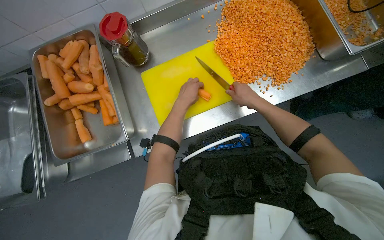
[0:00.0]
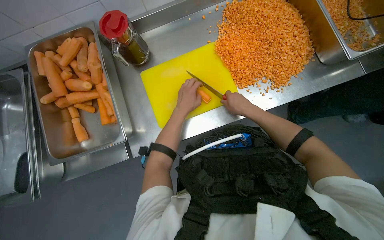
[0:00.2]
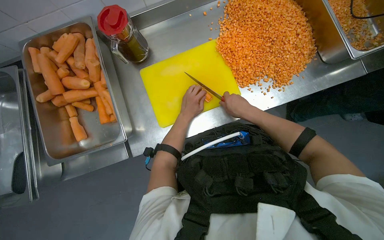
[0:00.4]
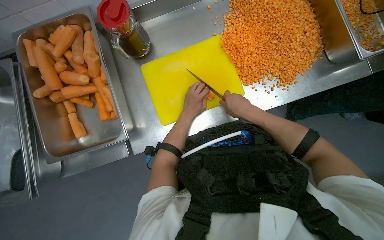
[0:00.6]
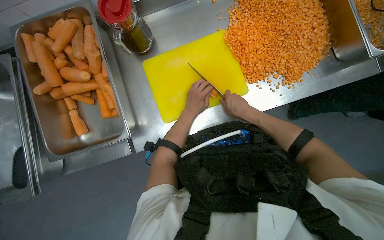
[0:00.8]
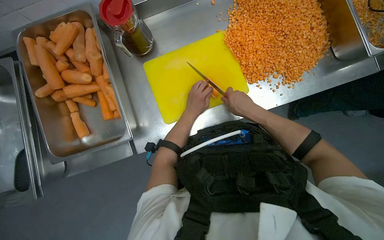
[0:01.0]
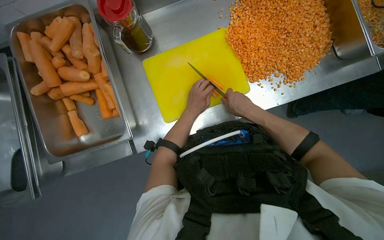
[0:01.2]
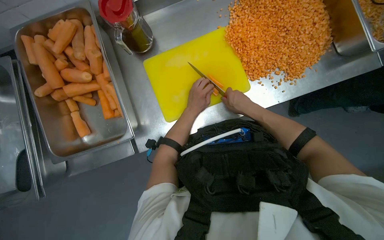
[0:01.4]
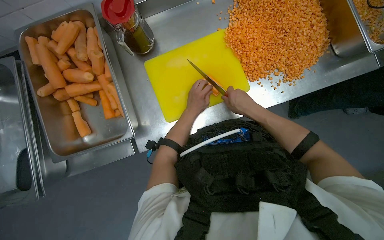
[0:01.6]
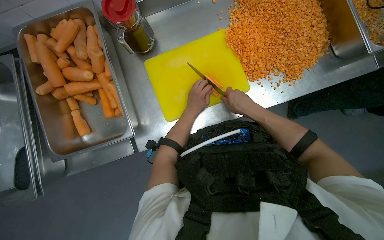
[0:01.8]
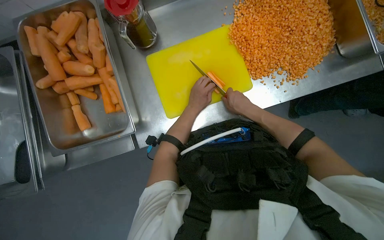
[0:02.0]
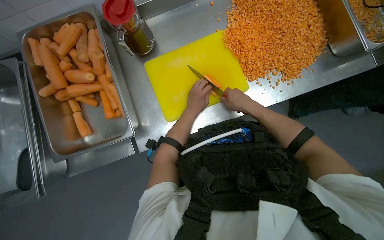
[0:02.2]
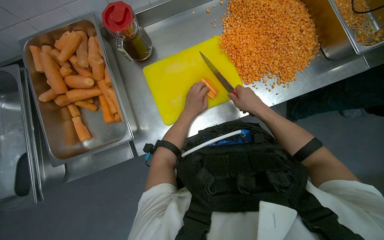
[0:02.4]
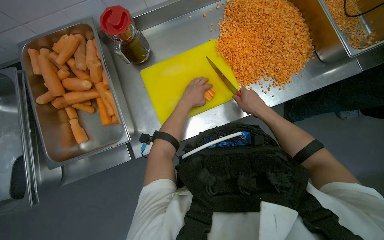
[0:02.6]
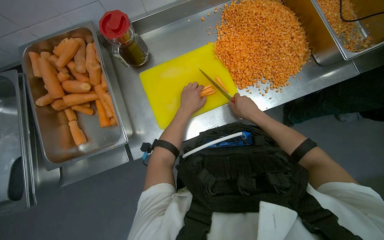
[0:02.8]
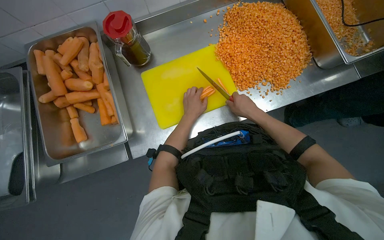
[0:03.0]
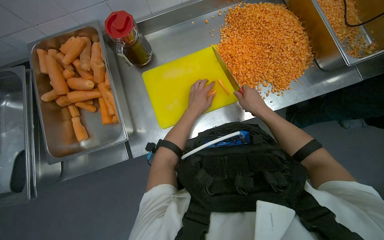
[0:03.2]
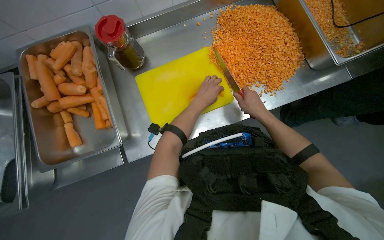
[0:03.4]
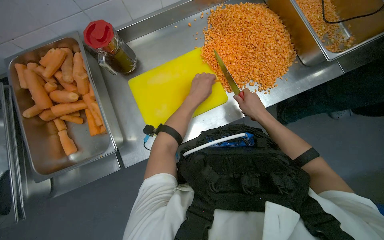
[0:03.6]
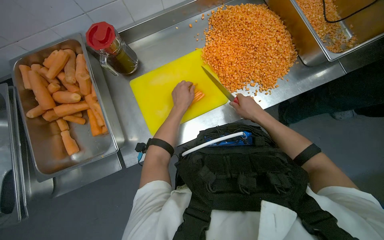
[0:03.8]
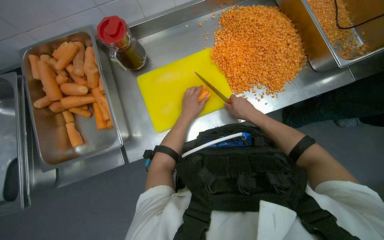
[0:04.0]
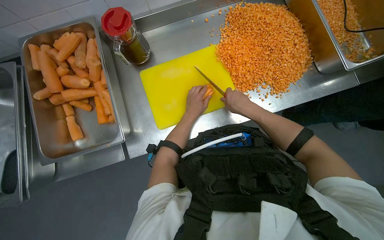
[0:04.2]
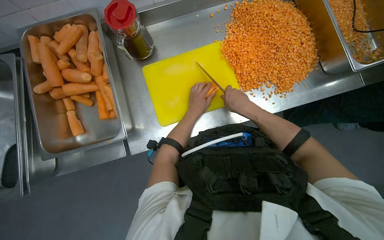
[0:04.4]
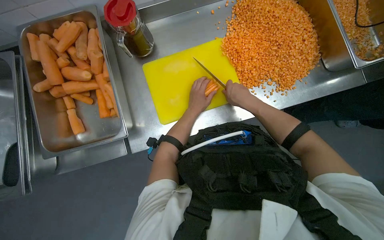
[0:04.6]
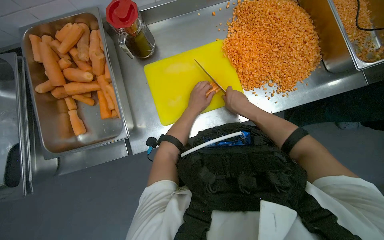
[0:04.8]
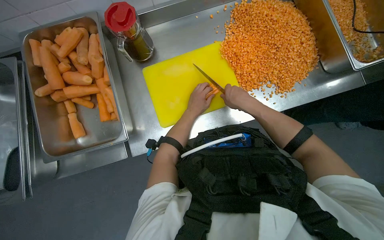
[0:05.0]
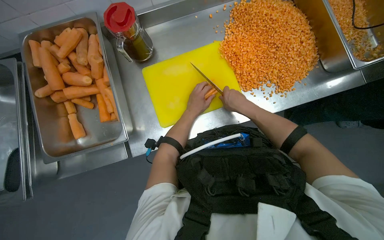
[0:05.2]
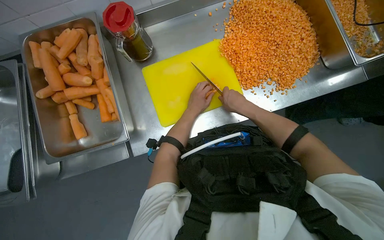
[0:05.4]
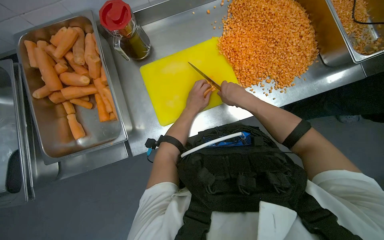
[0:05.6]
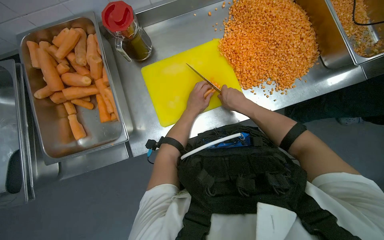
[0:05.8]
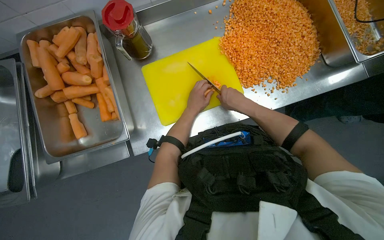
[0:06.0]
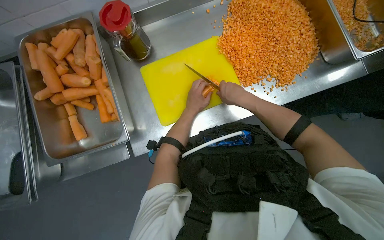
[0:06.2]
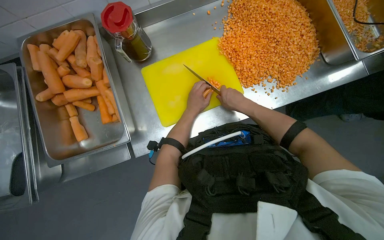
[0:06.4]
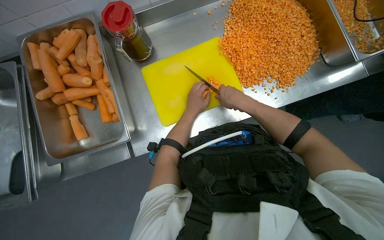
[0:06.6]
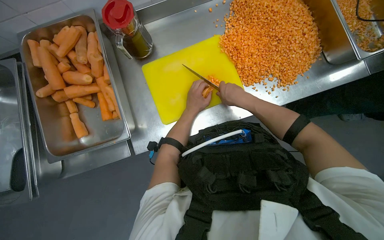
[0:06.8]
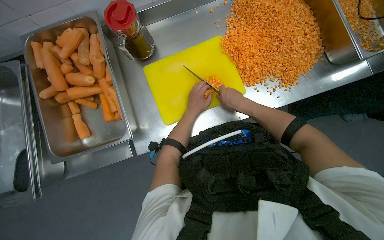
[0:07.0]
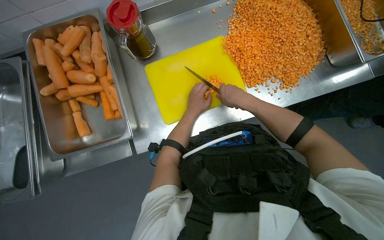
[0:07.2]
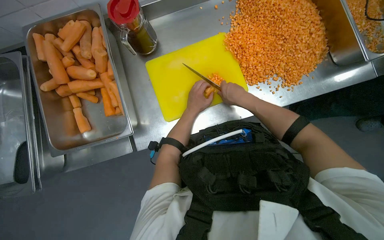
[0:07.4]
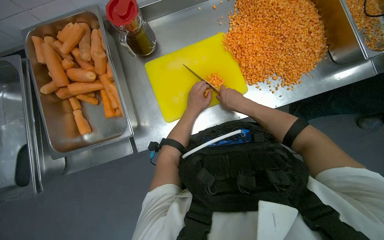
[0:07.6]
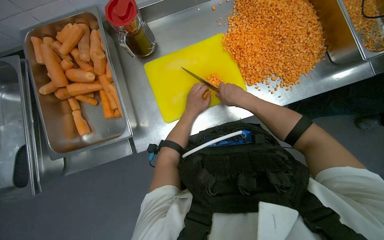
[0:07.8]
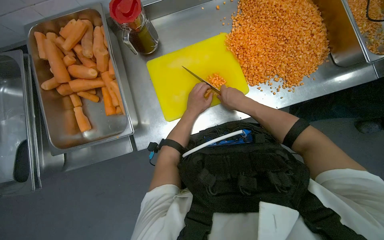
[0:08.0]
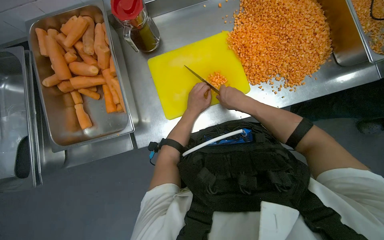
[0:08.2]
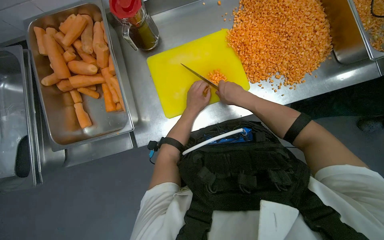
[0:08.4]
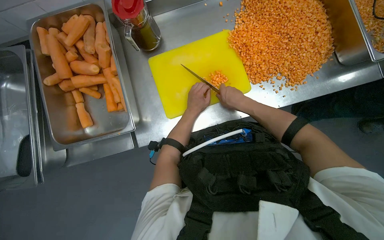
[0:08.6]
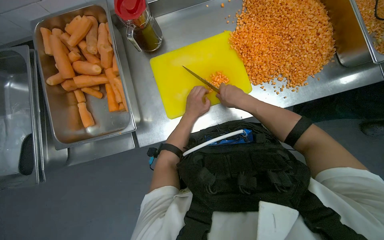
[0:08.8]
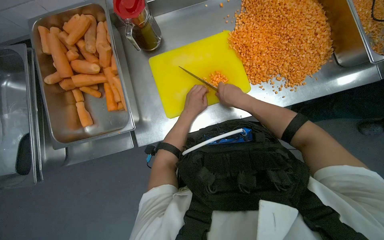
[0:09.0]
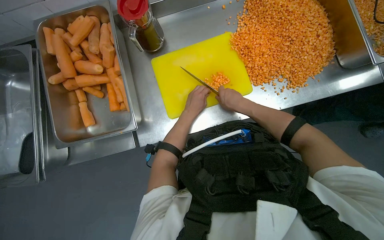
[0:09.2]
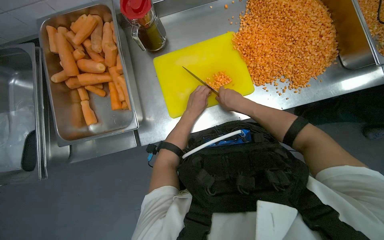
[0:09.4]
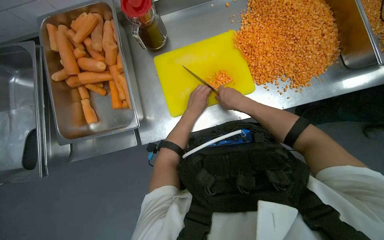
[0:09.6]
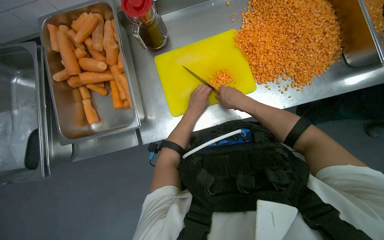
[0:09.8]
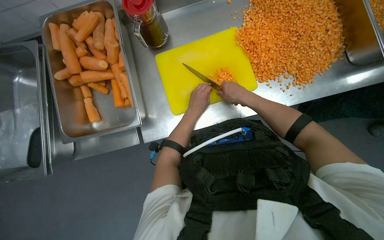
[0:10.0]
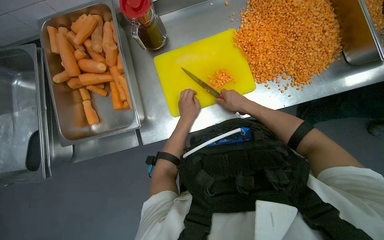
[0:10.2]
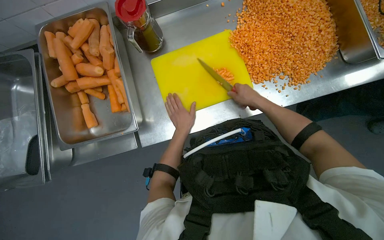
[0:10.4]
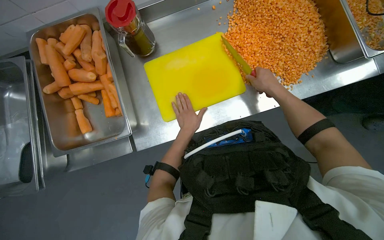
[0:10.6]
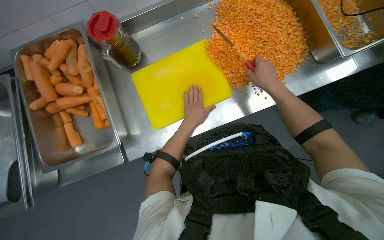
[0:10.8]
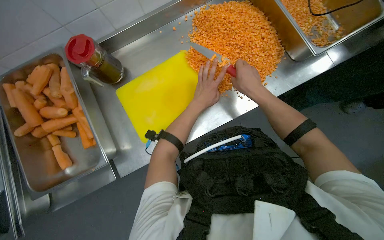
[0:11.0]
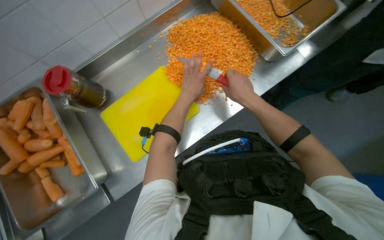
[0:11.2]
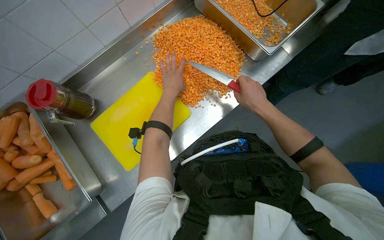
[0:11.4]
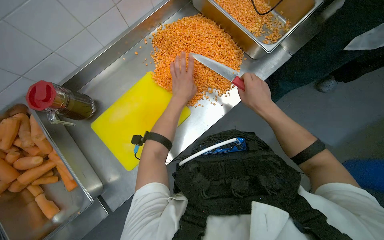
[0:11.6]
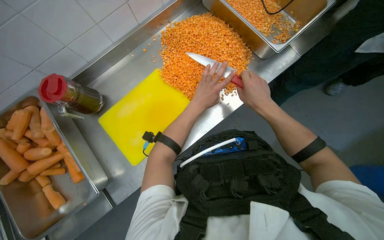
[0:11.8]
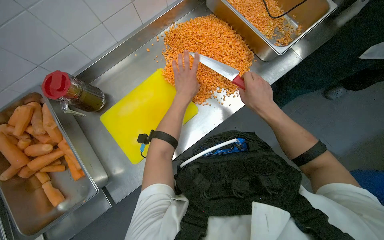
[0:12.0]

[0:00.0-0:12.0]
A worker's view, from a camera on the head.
Job: preparing food.
The whole recording: Dicing carrots on cutting board. The worker dices carrots on a yellow cutting board and scrapes them into a metal tray.
0:00.0 to 0:01.6: The hands work in one place, with small movements.
0:01.6 to 0:03.0: The hands stay close to where they were, moving slightly.
0:04.4 to 0:09.0: The hands work in one place, with small movements.
0:09.0 to 0:10.4: The hands are busy where they are.
0:10.4 to 0:12.0: The left hand goes roughly 30 cm up the picture.

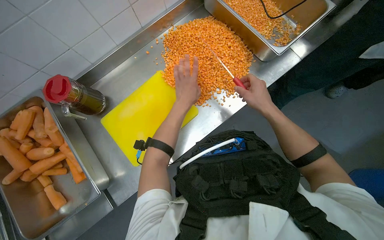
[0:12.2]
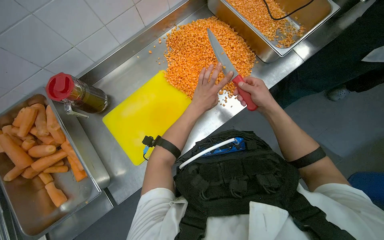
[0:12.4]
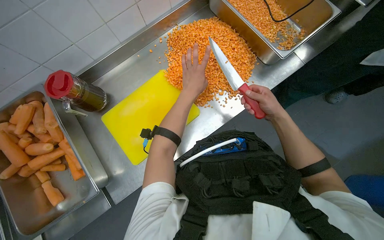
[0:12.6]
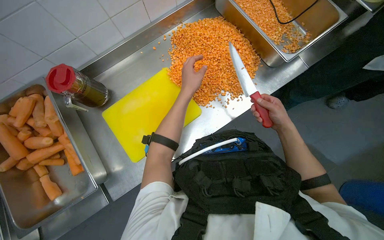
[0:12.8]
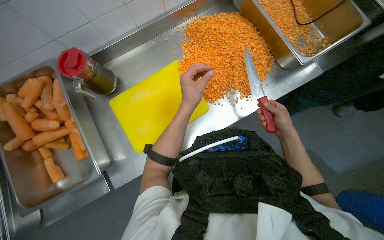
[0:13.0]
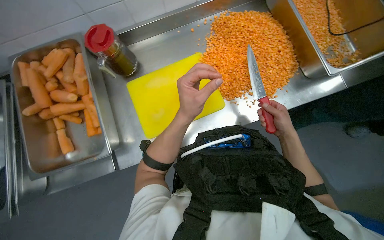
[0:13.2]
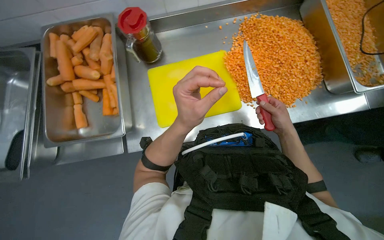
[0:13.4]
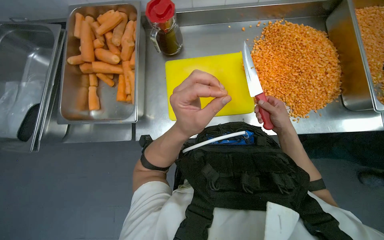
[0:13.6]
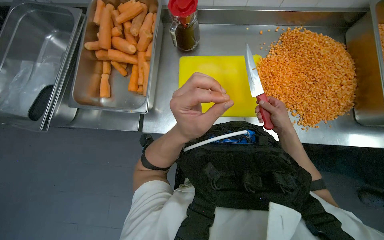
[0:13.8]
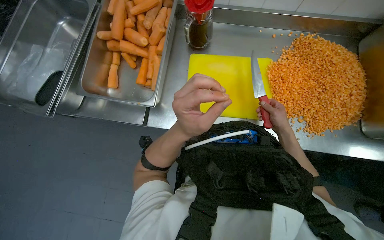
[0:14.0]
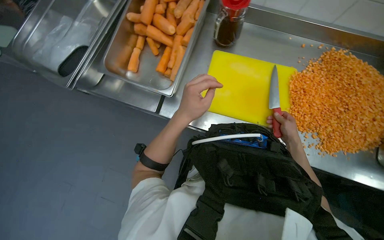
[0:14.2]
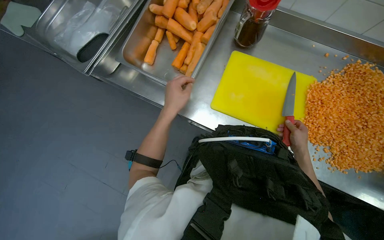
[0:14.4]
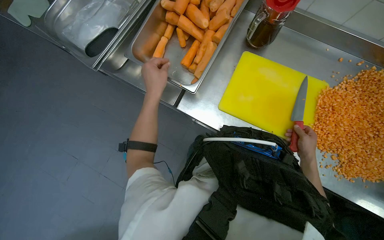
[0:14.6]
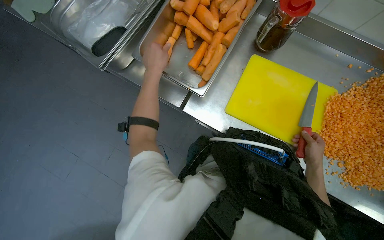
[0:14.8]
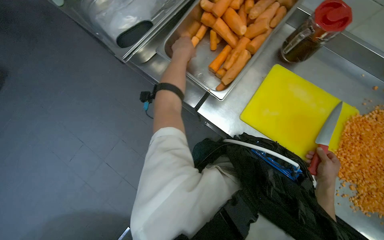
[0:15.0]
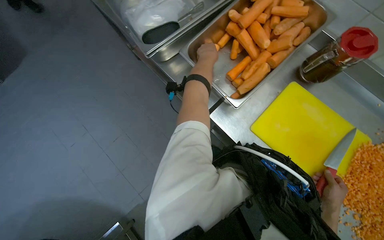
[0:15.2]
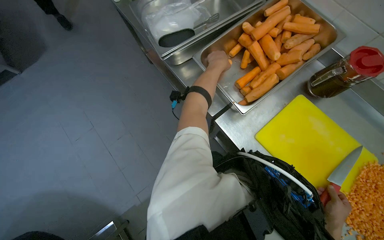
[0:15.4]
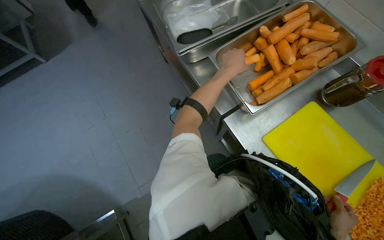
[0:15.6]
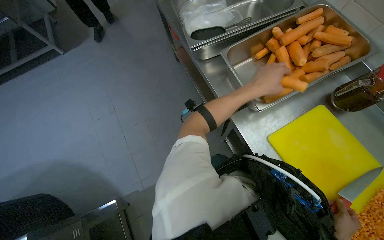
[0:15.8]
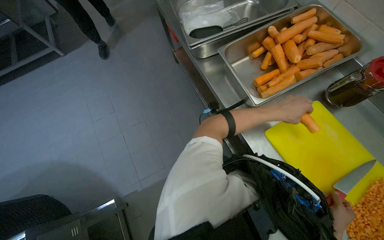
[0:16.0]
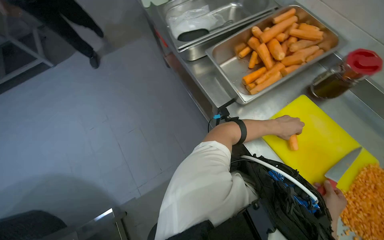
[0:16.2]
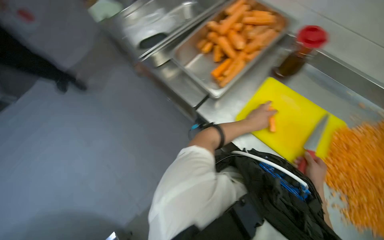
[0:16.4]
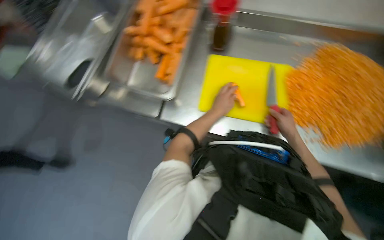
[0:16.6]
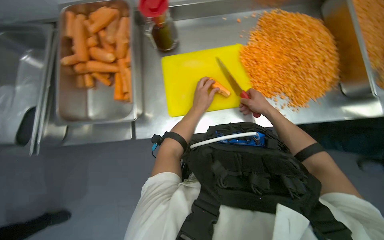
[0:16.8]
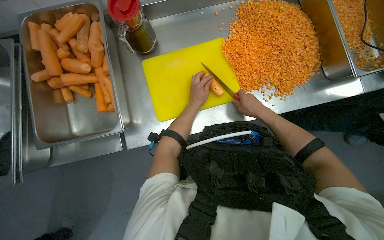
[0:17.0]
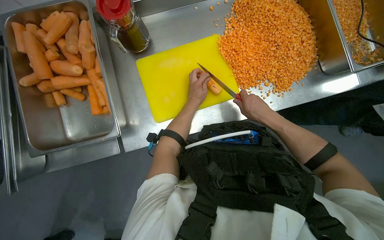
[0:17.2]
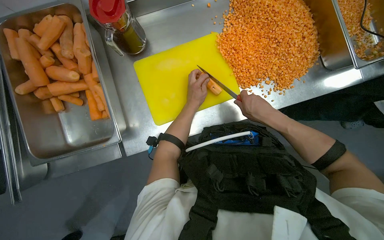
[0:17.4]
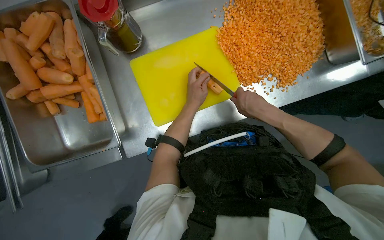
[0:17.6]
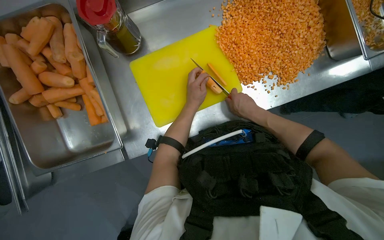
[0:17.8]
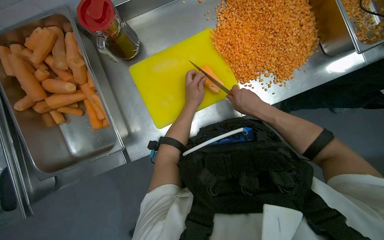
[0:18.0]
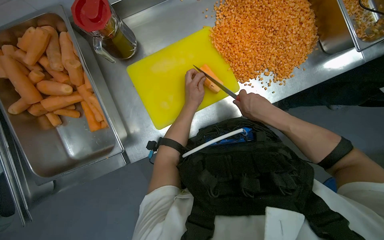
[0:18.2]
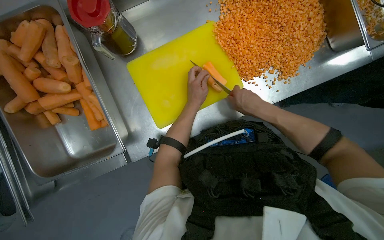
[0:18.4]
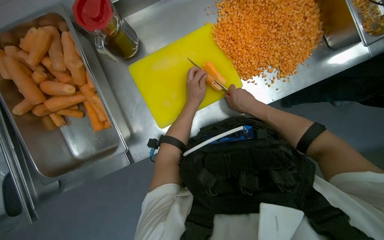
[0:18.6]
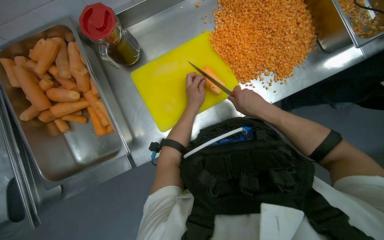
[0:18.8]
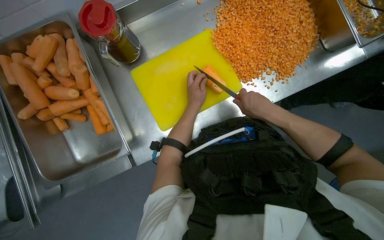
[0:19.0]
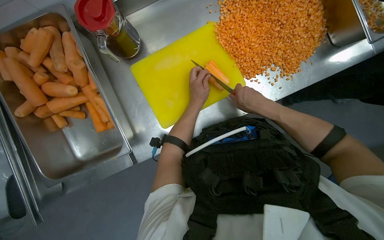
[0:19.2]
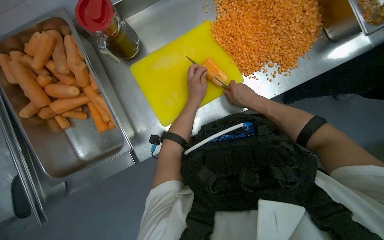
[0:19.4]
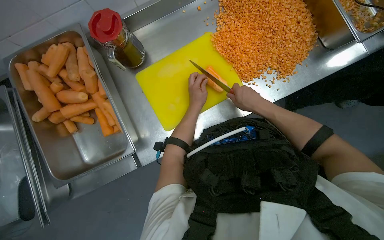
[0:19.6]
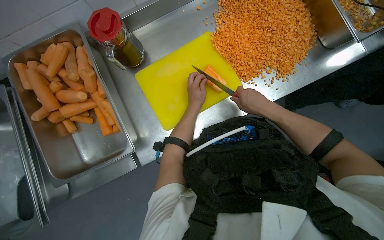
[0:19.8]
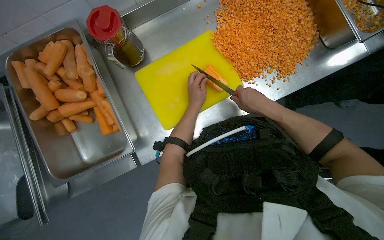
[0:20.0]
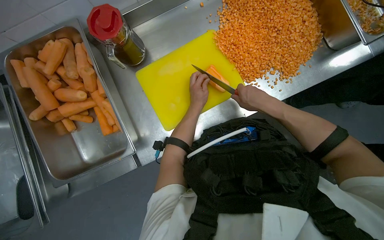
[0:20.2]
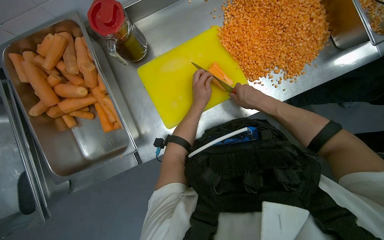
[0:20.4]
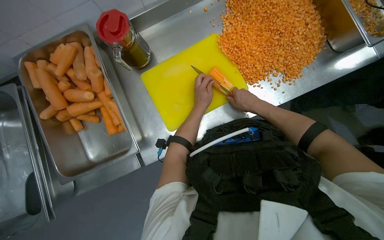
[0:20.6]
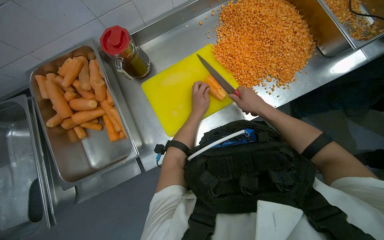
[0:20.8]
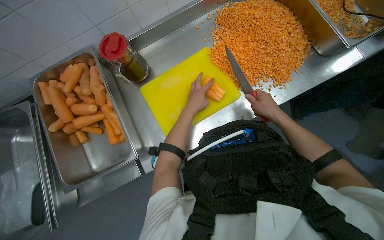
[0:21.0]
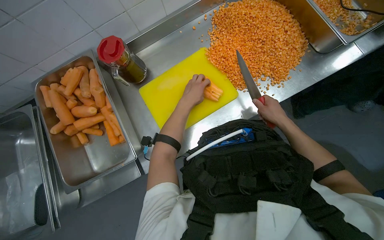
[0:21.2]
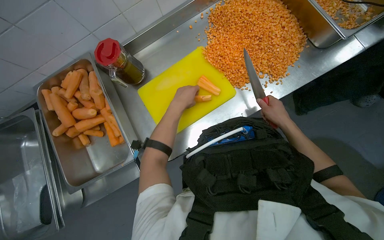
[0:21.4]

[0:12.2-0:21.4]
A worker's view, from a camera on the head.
Job: preparing food.
The whole recording: Dicing carrots on cutting board. The worker dices carrots on a yellow cutting board and scrapes them into a metal tray.
0:12.2 to 0:13.8: Everything in view rotates some 40 degrees clockwise.
0:13.8 to 0:15.2: Everything in view rotates roughly 45 degrees clockwise. The left hand goes some 35 cm up the picture and farther from the camera.
0:15.2 to 0:16.8: Everything in view rotates about 50 degrees counterclockwise.
0:18.4 to 0:19.8: The hands make small movements and keep their place.
0:19.8 to 0:21.4: The left hand heads nearer to the camera, covering roughly 15 cm, while the right hand goes about 15 cm down the picture and to the right.
